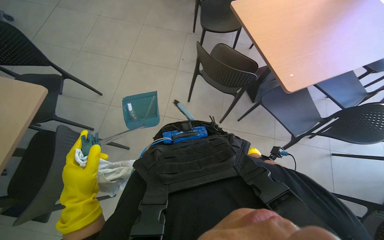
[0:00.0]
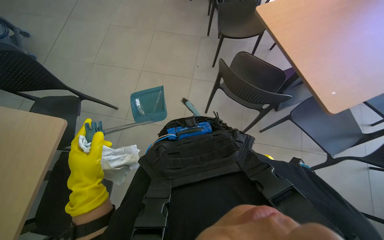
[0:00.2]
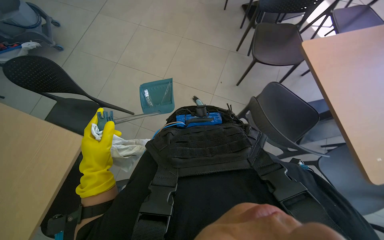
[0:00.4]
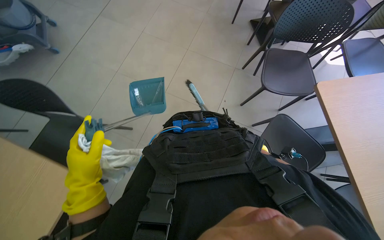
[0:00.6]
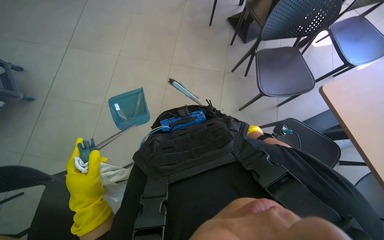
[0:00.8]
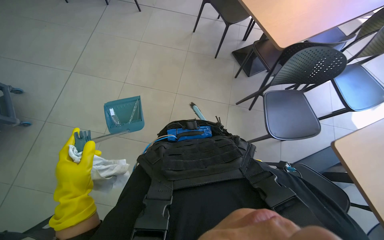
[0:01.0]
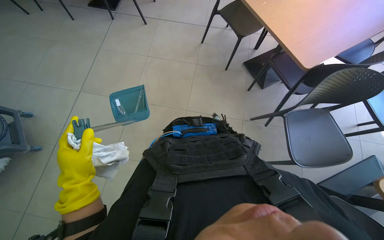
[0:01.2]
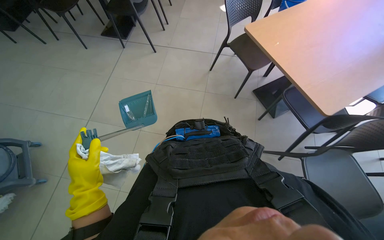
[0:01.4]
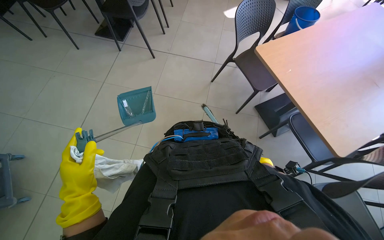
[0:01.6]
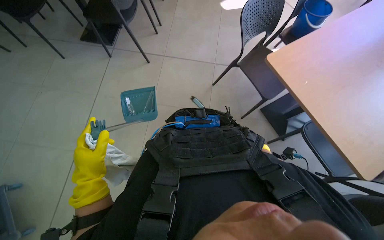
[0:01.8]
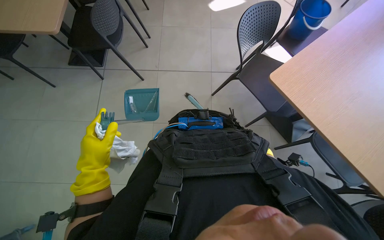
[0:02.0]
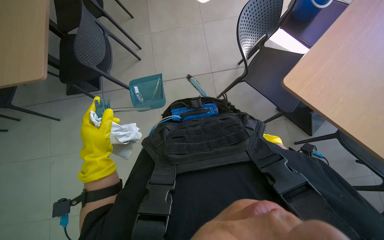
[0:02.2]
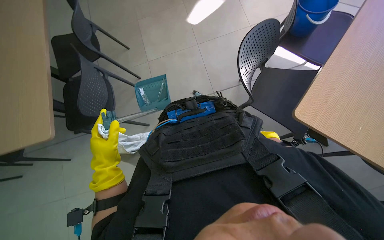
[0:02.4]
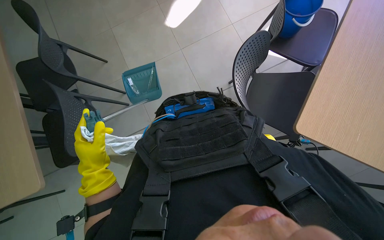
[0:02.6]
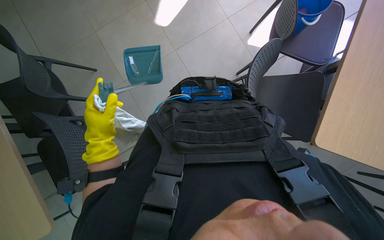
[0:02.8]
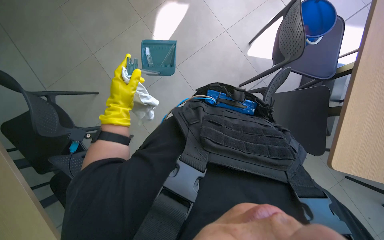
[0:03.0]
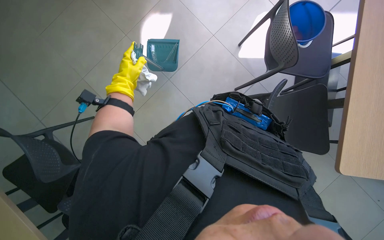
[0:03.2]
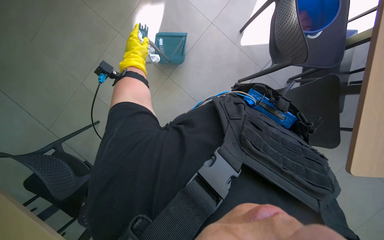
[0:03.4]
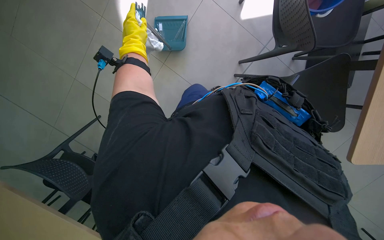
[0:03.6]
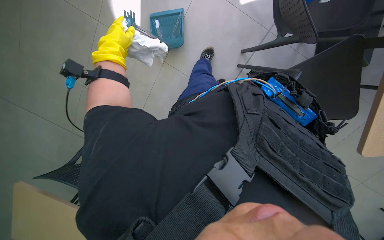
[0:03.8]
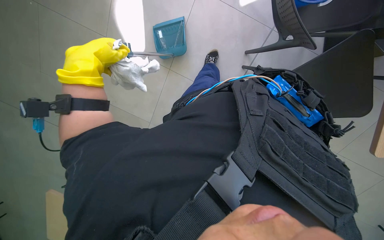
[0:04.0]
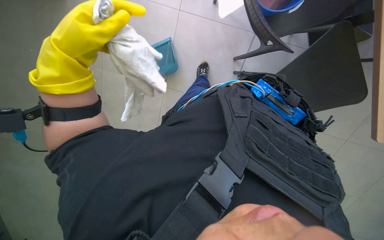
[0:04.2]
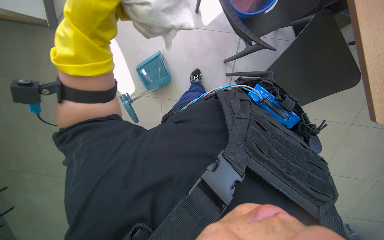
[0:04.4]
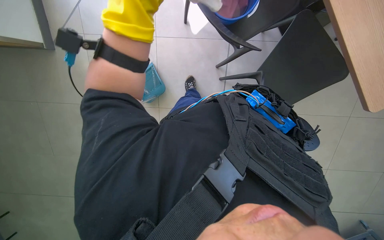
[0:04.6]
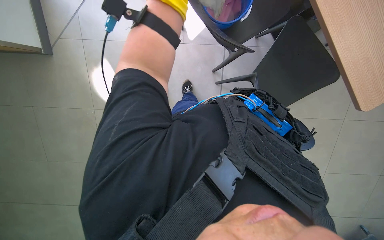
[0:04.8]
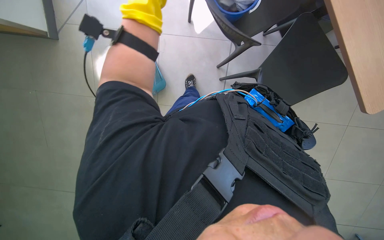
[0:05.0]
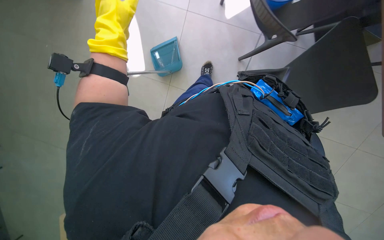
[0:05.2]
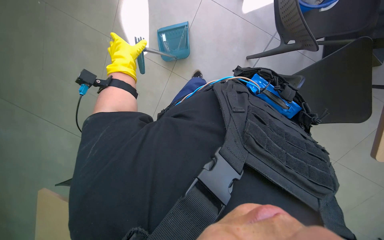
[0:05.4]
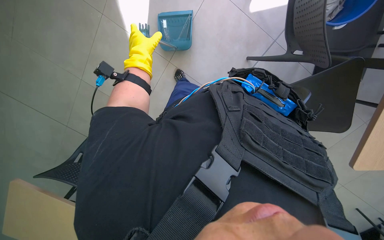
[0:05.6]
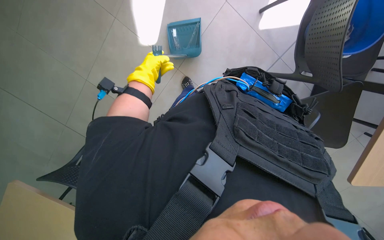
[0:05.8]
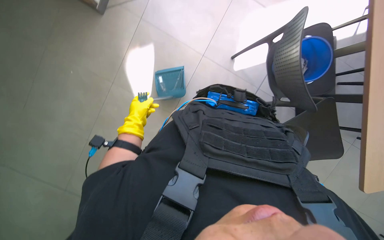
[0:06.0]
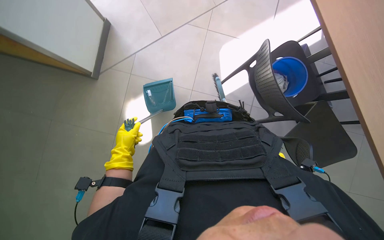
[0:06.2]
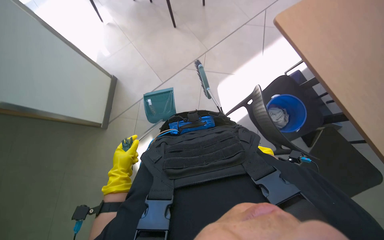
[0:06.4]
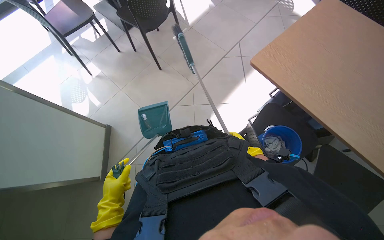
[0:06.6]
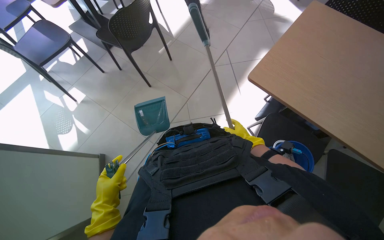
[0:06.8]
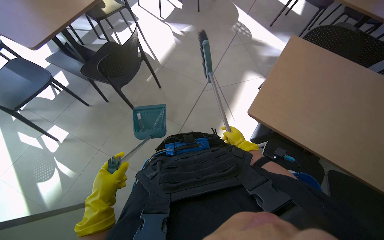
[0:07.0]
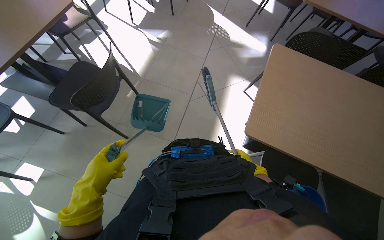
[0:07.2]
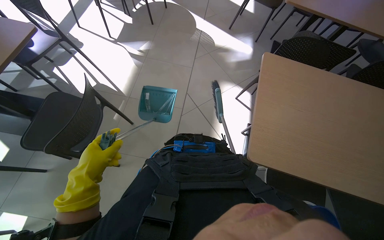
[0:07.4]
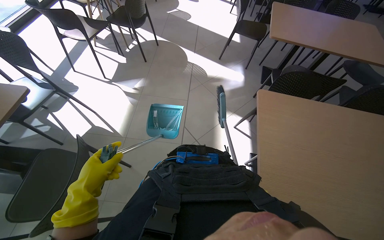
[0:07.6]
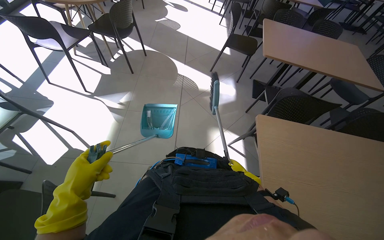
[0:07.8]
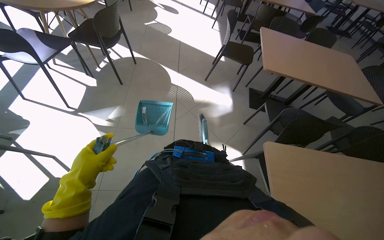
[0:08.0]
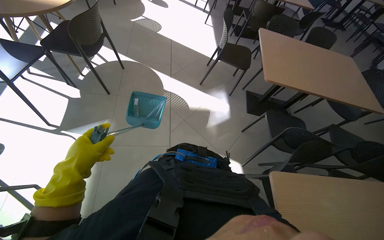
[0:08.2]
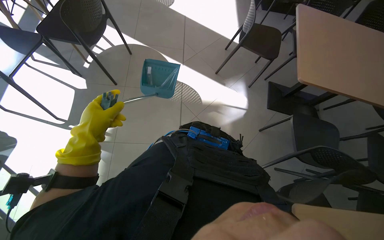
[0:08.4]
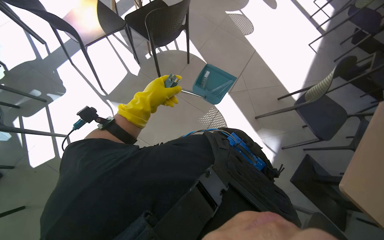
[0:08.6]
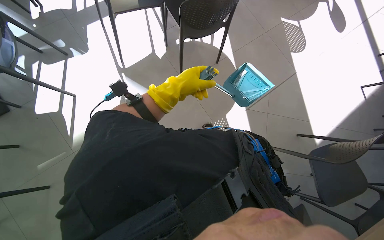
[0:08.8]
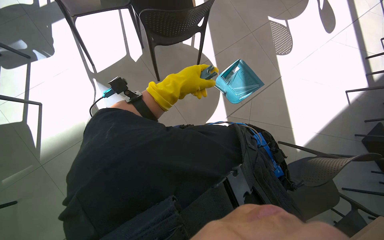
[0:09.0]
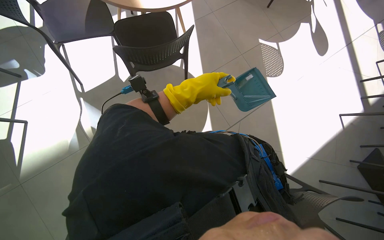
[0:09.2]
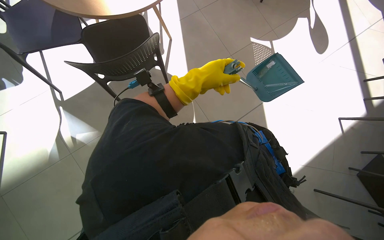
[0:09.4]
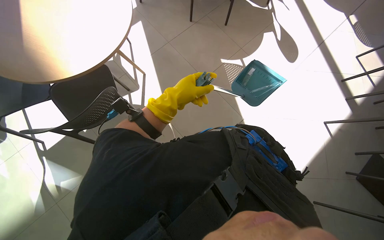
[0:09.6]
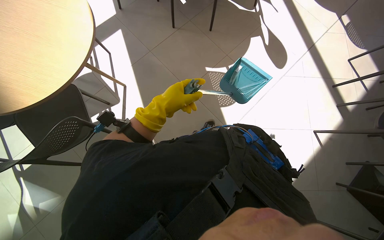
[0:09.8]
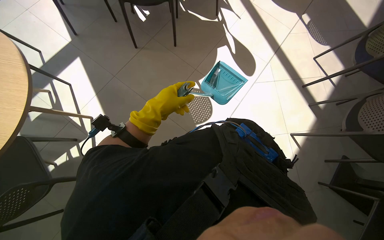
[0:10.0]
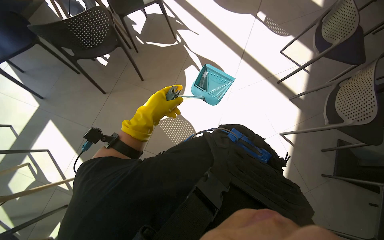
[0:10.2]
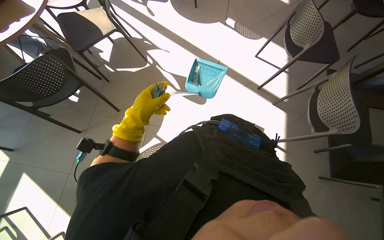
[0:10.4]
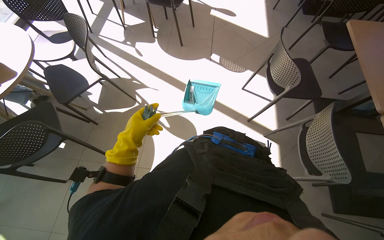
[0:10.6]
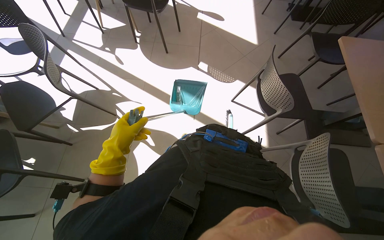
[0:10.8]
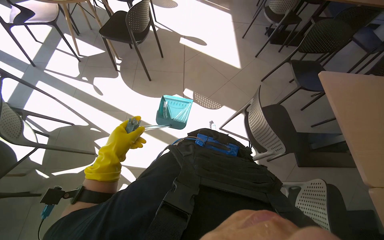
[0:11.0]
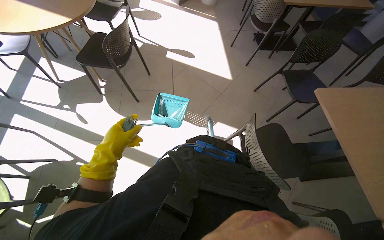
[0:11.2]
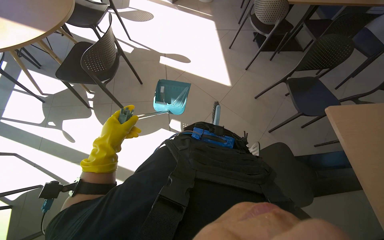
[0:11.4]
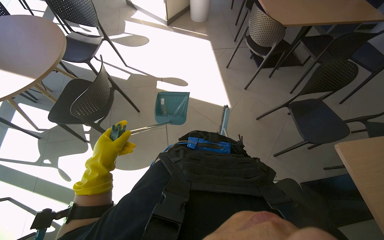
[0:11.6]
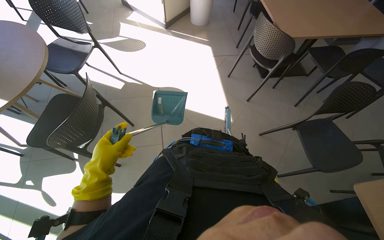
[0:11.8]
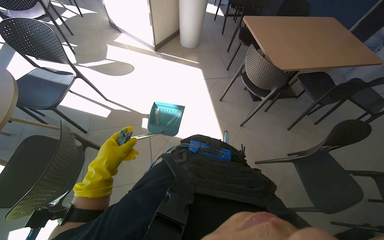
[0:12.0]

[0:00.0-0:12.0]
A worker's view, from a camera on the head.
Job: sweeping floor.
The whole recording: Sweeping floor with brush. The worker sweeps the floor with a brush and collects debris into a dustpan.
0:01.6 to 0:03.0: The head travels about 1 m. Everything in view rotates approximately 40 degrees counterclockwise.
0:03.0 to 0:04.4: The left hand heads nearer to the camera, covering approximately 25 cm.
0:07.6 to 0:09.0: The head travels approximately 1.5 m. The camera pitches downward, by some 20 degrees.
0:10.4 to 0:12.0: The wearer moves roughly 2 m. The wearer looks approximately 25 degrees further to the right. The wearer looks roughly 10 degrees further upward.

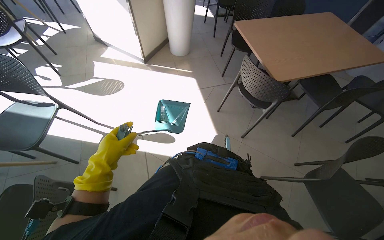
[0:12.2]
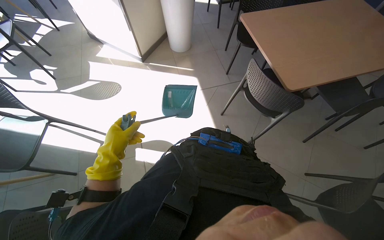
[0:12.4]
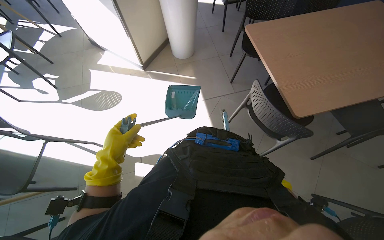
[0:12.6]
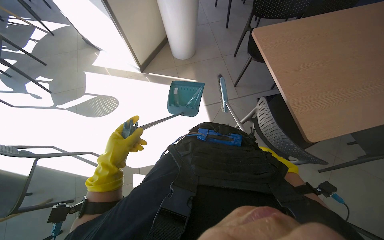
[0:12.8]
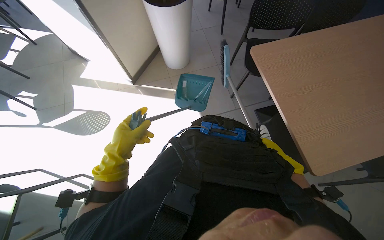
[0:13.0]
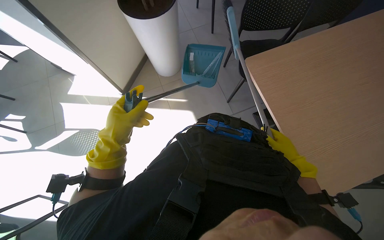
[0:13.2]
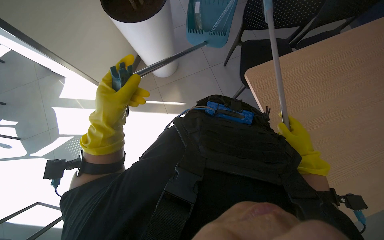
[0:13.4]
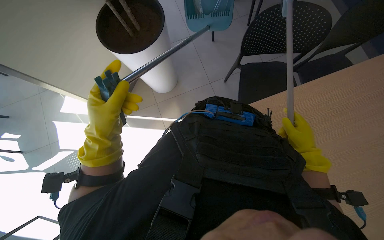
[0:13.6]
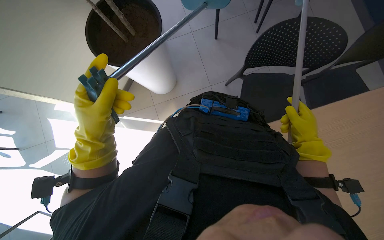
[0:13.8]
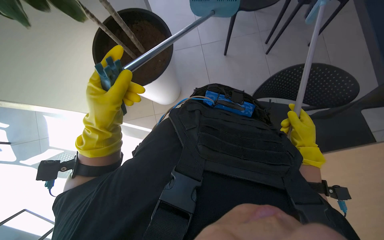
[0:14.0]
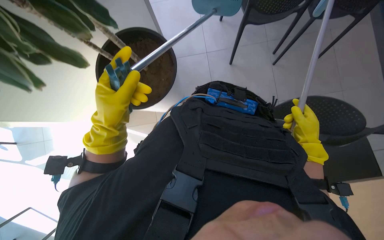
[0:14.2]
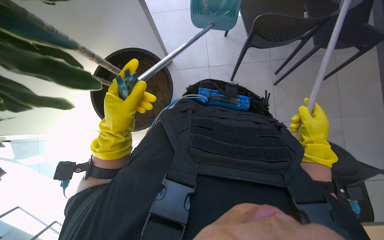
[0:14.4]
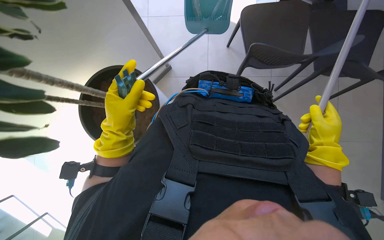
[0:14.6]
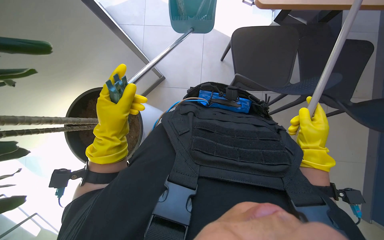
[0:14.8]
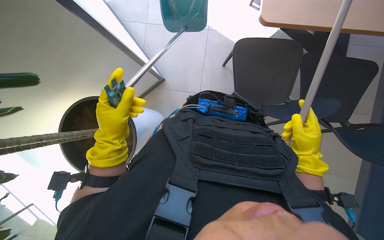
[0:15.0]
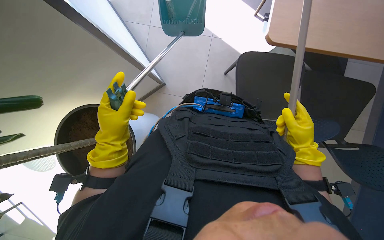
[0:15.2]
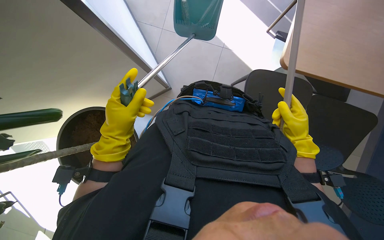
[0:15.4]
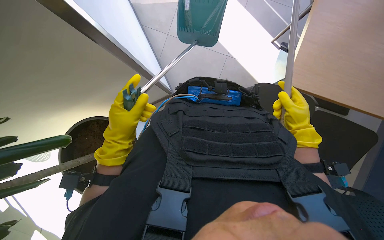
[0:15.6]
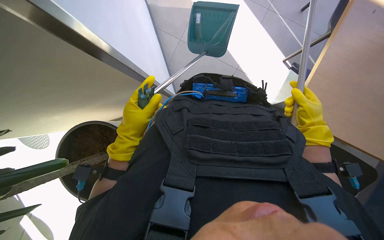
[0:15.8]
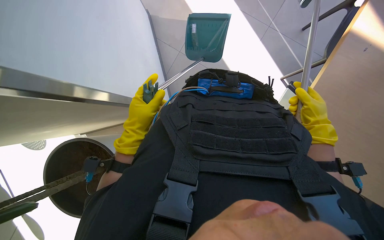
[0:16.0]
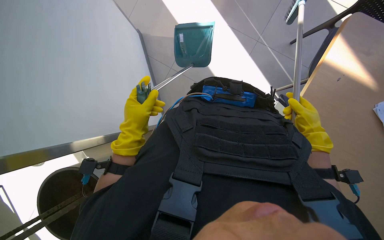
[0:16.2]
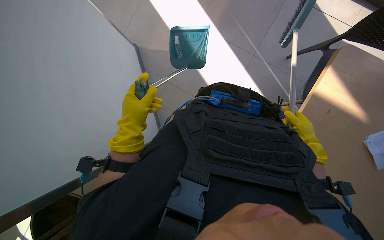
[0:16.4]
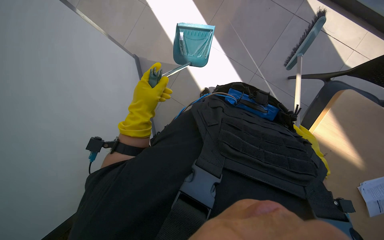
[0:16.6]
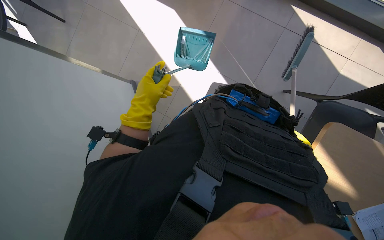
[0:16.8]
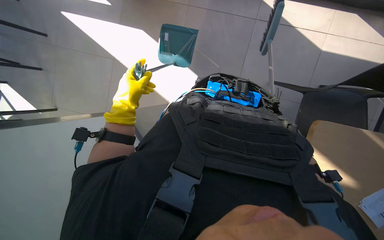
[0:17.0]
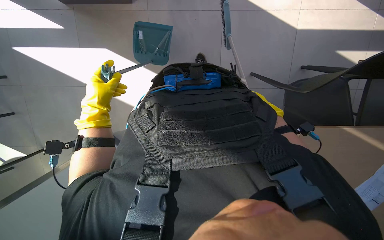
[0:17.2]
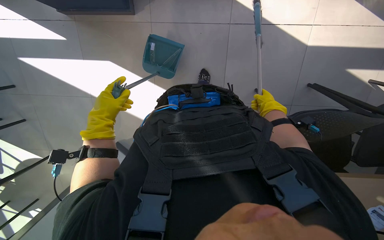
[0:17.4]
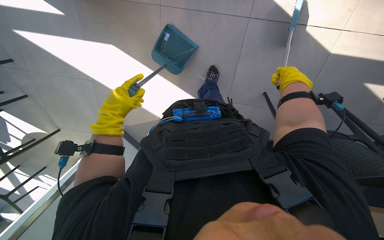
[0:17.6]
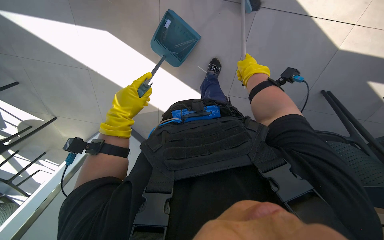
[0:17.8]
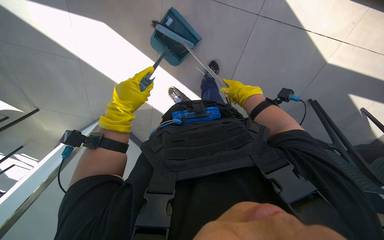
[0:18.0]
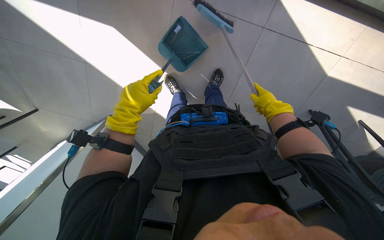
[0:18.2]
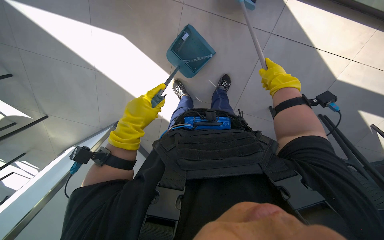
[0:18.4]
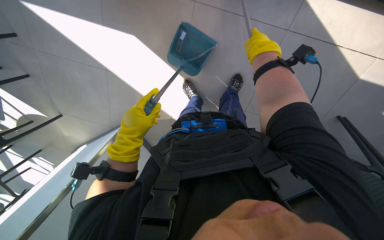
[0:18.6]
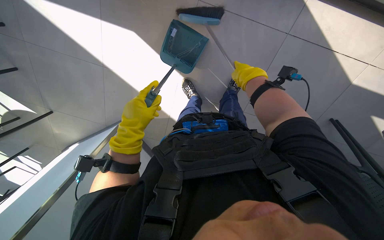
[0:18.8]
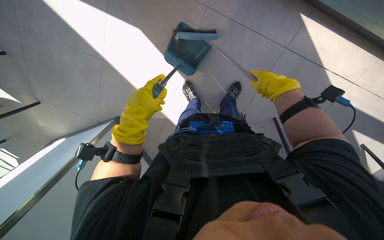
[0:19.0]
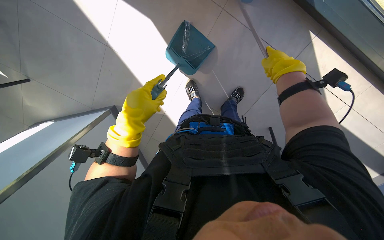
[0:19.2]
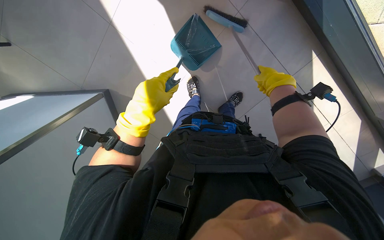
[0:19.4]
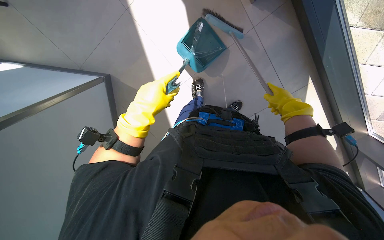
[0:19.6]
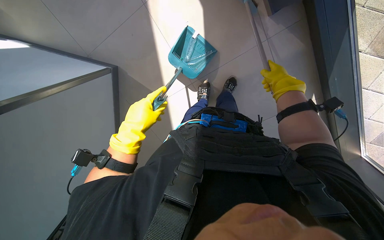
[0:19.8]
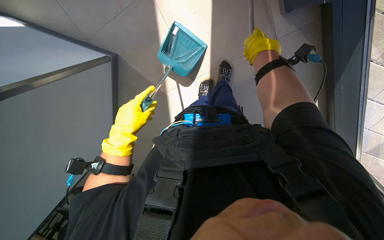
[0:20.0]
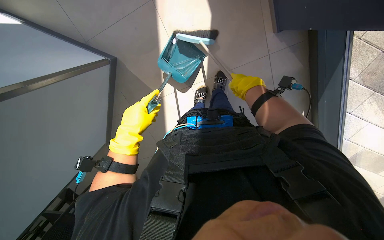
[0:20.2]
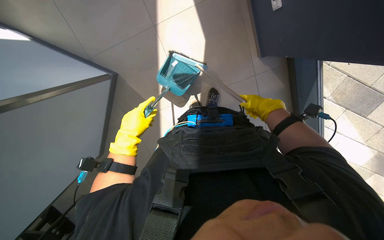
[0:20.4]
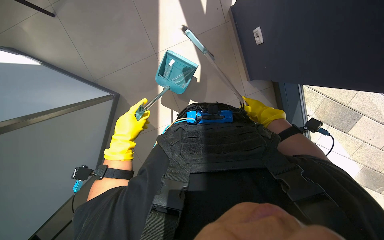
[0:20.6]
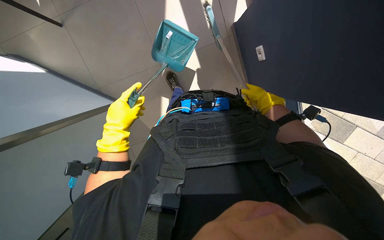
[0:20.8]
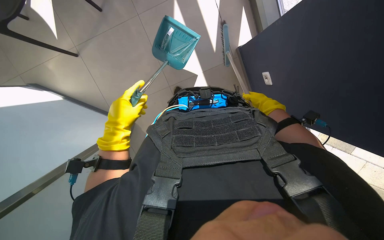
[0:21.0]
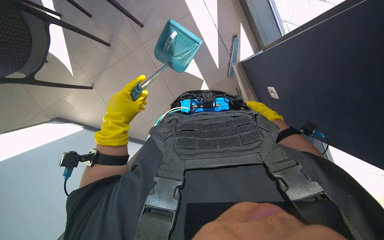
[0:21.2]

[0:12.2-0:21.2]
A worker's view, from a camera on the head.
Job: sweeping floor.
The whole recording: Sweeping floor with brush. The worker sweeps the floor with a brush and collects debris into a dustpan.
0:12.2 to 0:13.8: The head travels some 1.5 m. The view tips downward by about 15 degrees.
0:13.8 to 0:15.2: The left hand travels farther from the camera by roughly 10 cm.
0:15.2 to 0:16.6: The right hand moves to the right, about 10 cm.
0:16.6 to 0:18.2: The left hand goes to the left and returns, about 10 cm each way.
0:18.2 to 0:19.8: The right hand reaches some 20 cm up the picture, then returns.
0:19.8 to 0:21.2: The view tilts approximately 25 degrees upward. The right hand is displaced to the right by roughly 10 cm.
